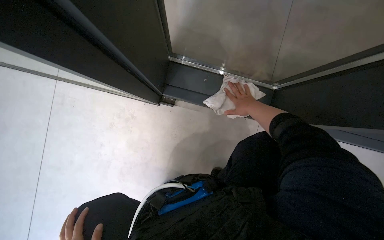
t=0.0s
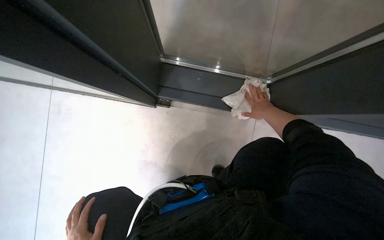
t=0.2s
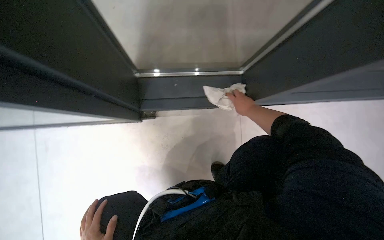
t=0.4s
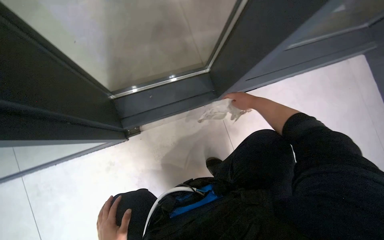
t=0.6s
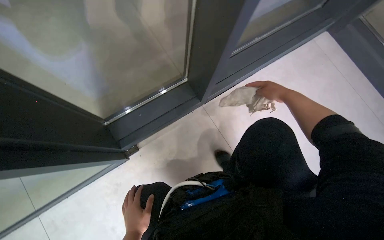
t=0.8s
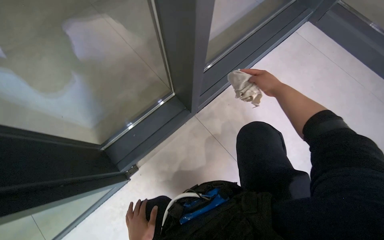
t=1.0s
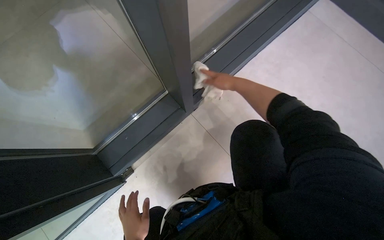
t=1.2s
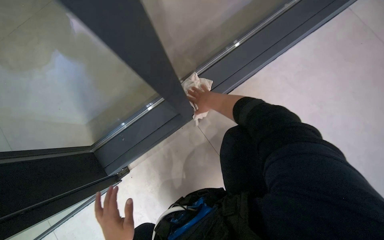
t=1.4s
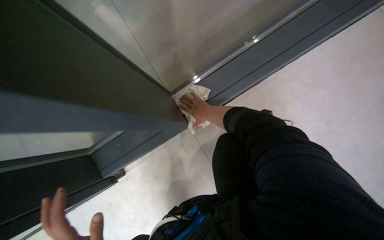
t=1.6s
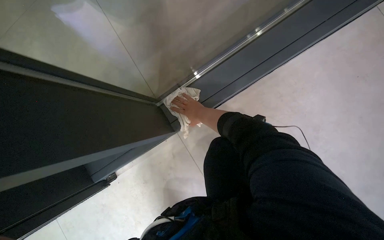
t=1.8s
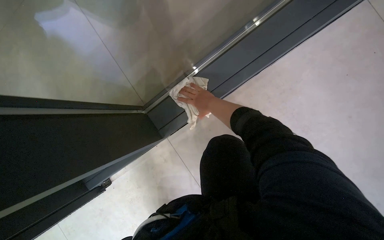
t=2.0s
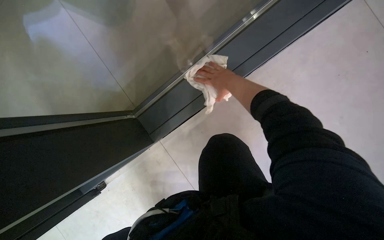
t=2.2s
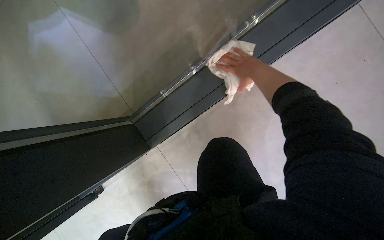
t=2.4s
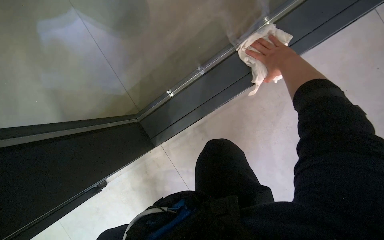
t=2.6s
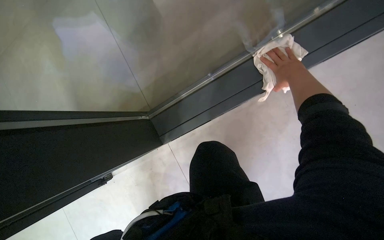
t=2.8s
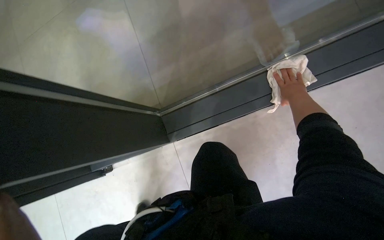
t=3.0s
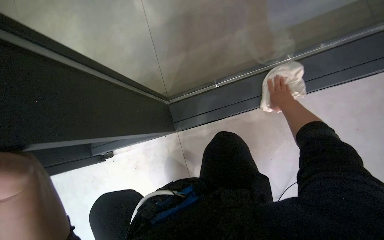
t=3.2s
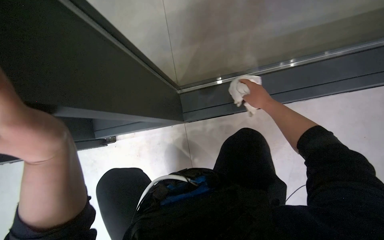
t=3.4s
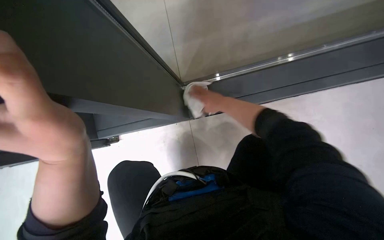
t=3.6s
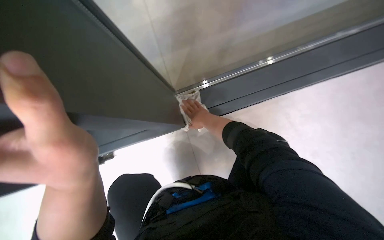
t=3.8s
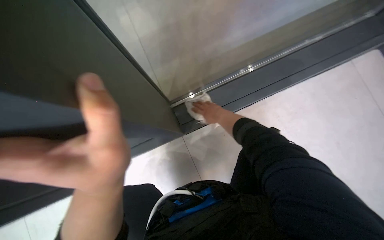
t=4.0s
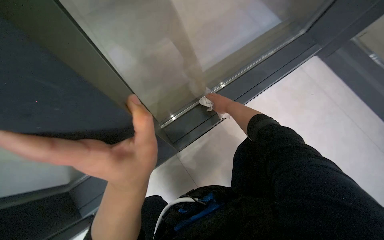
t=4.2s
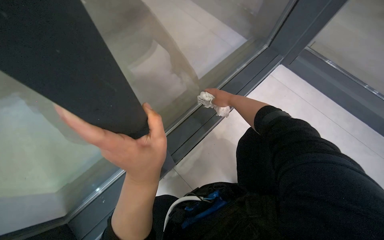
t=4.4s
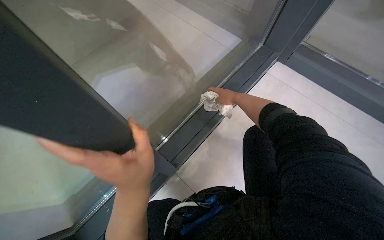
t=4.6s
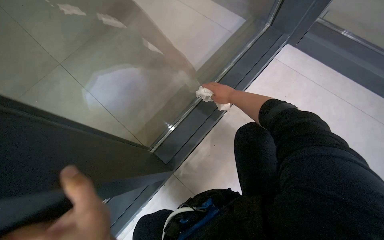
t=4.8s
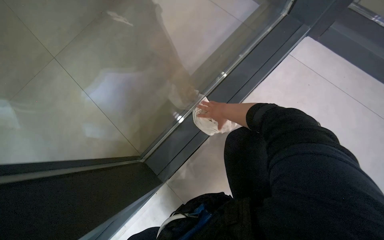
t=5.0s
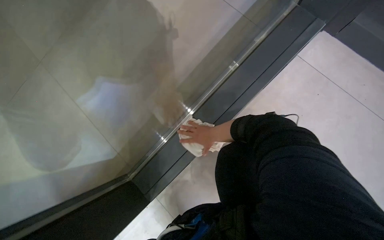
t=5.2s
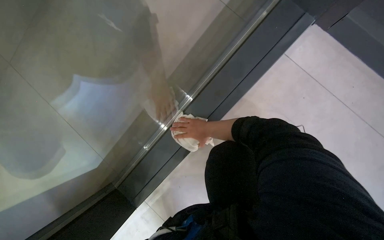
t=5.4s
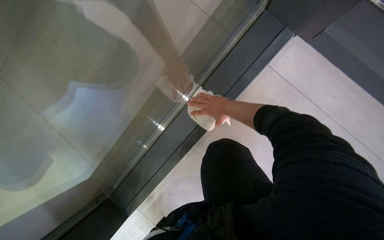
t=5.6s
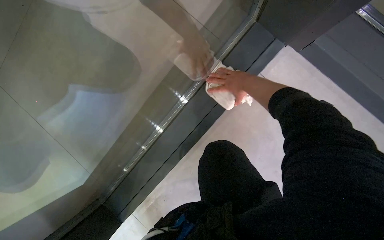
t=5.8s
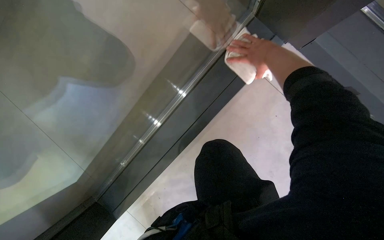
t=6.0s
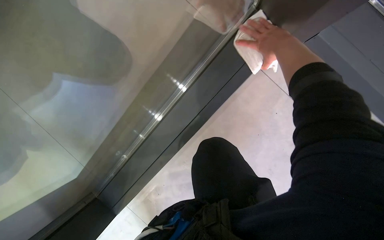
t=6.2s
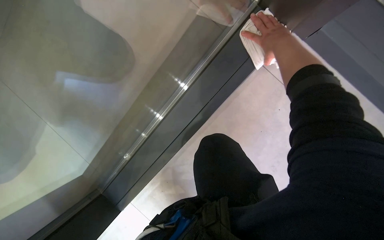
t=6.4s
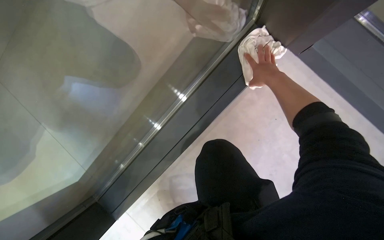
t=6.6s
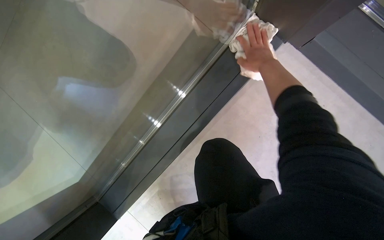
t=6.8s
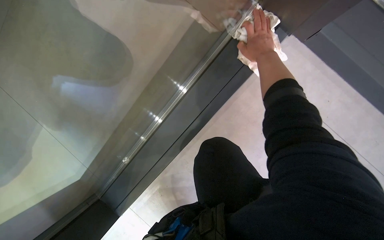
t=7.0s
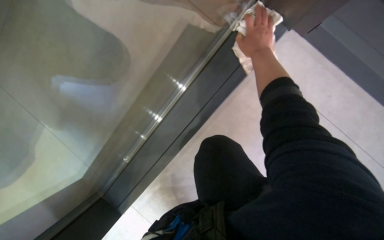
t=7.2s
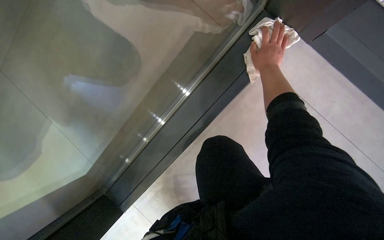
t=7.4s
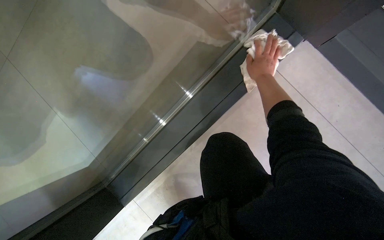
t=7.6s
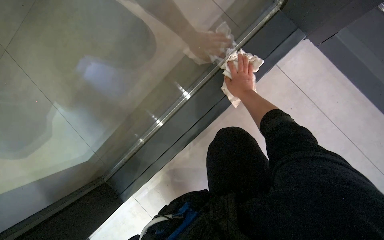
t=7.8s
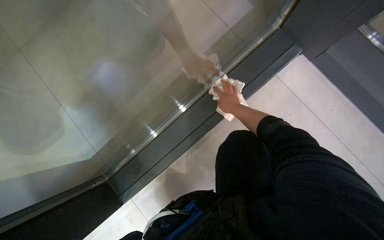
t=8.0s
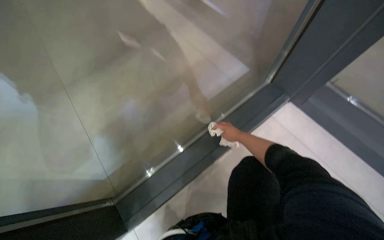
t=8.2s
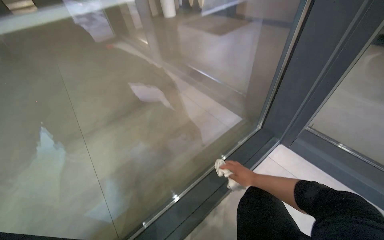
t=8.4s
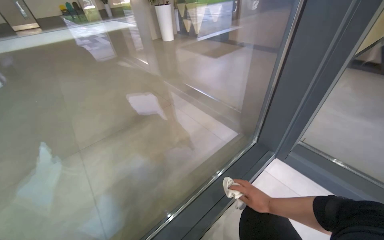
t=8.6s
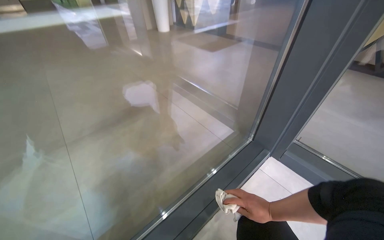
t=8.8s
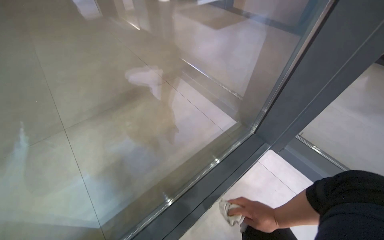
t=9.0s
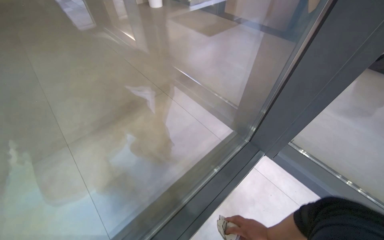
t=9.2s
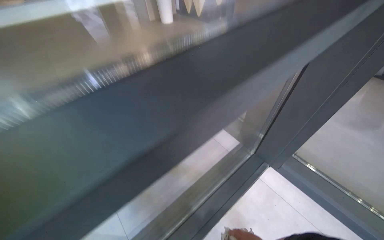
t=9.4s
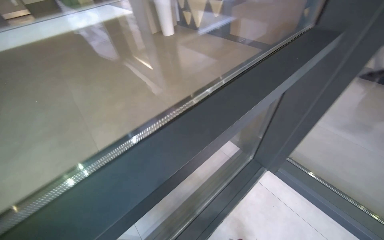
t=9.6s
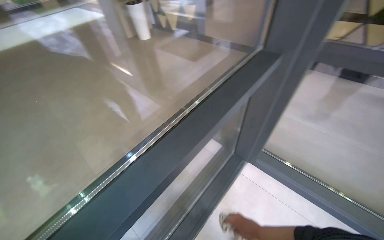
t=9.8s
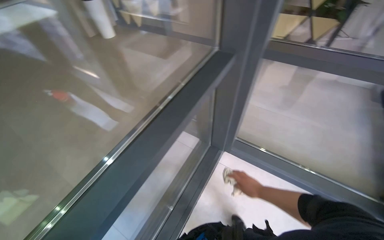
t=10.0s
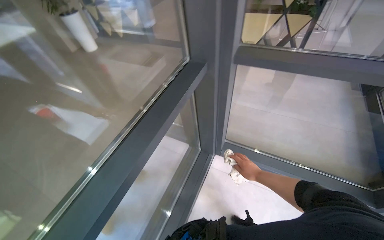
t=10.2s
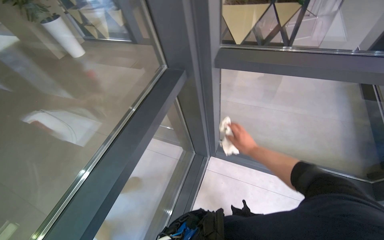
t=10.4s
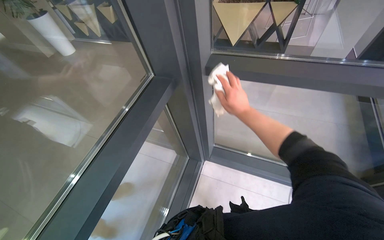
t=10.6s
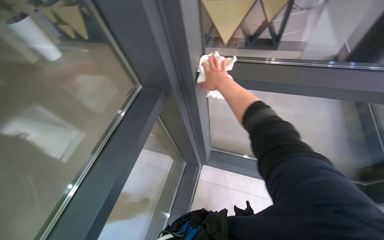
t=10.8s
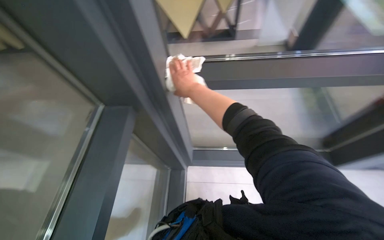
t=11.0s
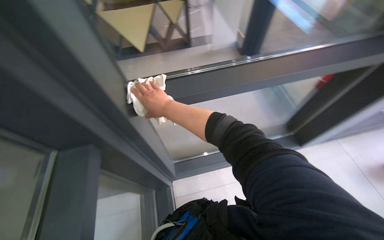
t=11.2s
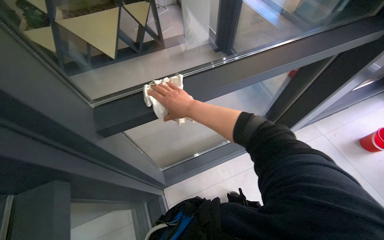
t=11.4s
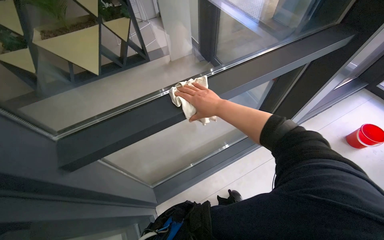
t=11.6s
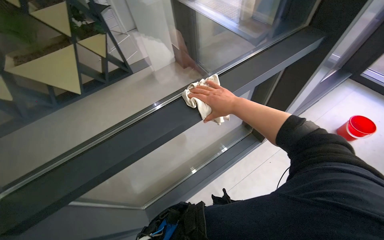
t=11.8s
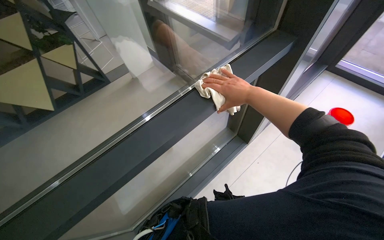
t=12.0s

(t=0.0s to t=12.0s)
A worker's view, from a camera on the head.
Job: cleaning windows.
The whole recording: Cleaning window frame. The worker dips a cloth into a bucket and wipes the window frame.
t=0.0s - t=1.6s: The scene rotates counterclockwise by about 30 degrees.
t=1.6s - t=3.0s: The right hand shifts roughly 35 cm to the right, up the picture and nearer to the camera.
t=3.0s - t=4.4s: The right hand moves to the left, some 25 cm.
t=4.4s - t=6.0s: The right hand shifts about 15 cm up the picture and to the right.
t=6.0s - t=7.6s: The right hand travels down the picture by some 10 cm.
t=9.0s - t=10.4s: The head travels about 70 cm. The scene rotates counterclockwise by some 30 degrees.
t=10.4s - t=12.0s: The wearer moves some 40 cm. The head turns to the right by roughly 65 degrees.

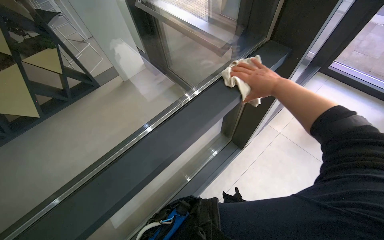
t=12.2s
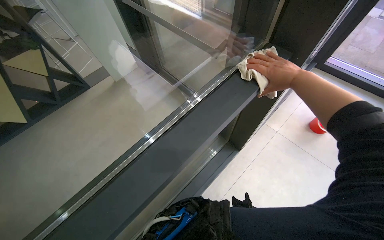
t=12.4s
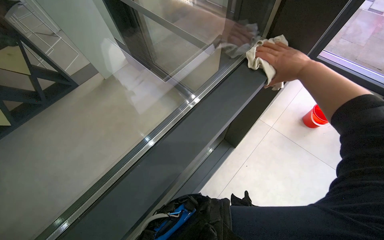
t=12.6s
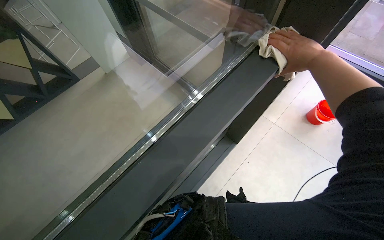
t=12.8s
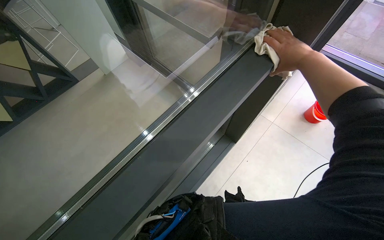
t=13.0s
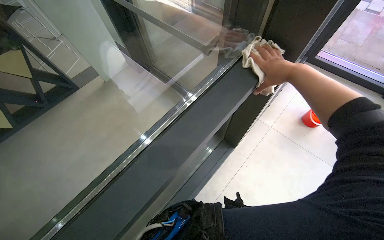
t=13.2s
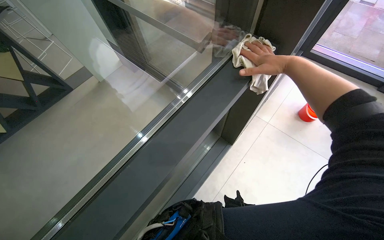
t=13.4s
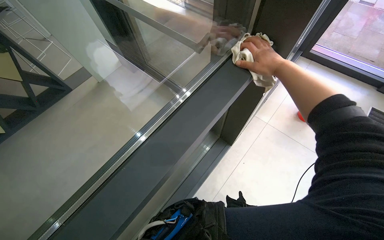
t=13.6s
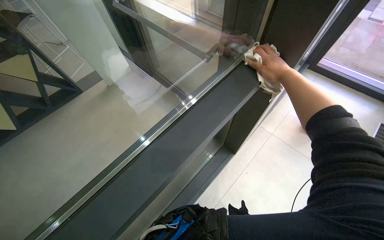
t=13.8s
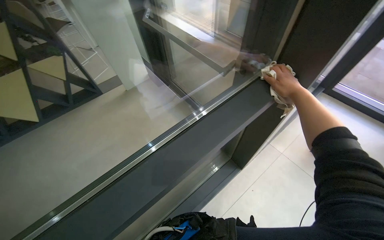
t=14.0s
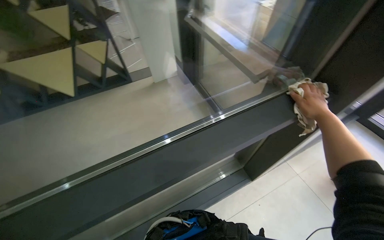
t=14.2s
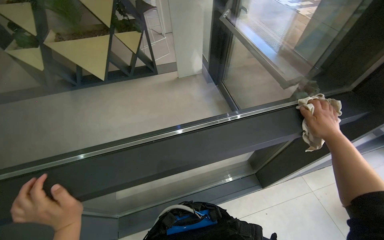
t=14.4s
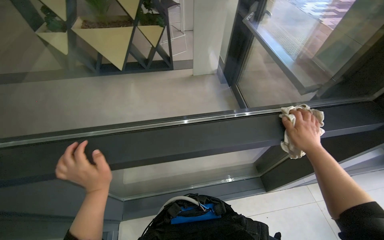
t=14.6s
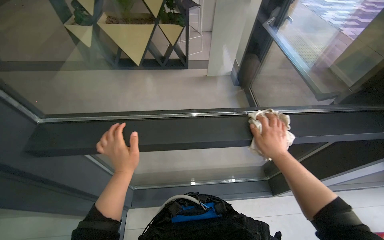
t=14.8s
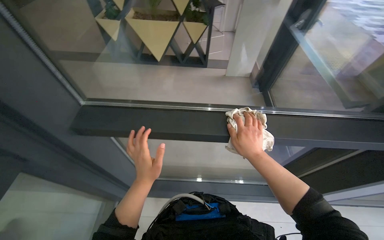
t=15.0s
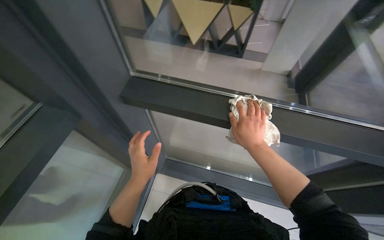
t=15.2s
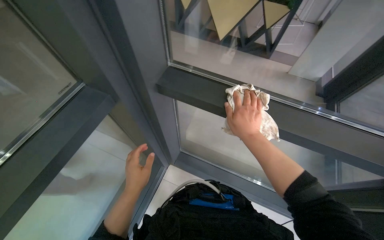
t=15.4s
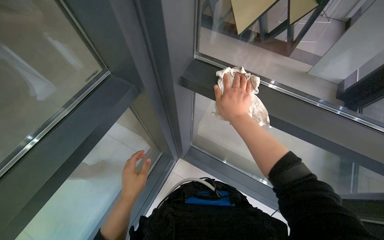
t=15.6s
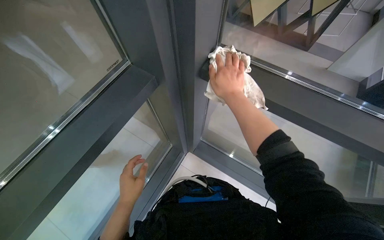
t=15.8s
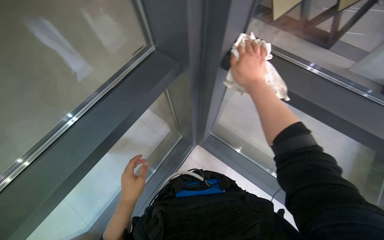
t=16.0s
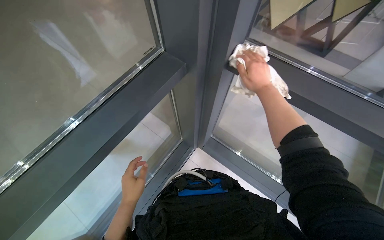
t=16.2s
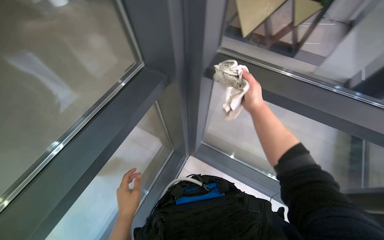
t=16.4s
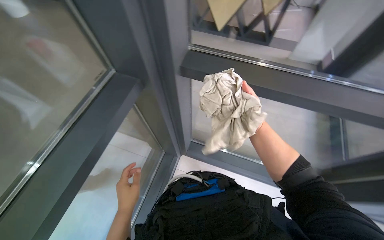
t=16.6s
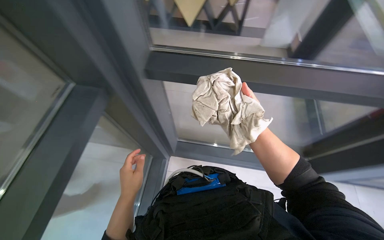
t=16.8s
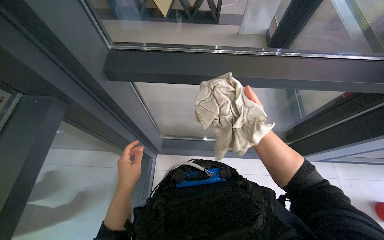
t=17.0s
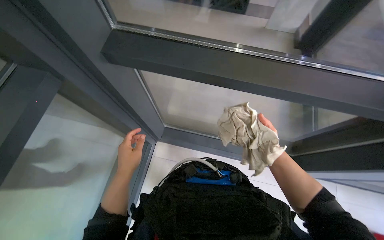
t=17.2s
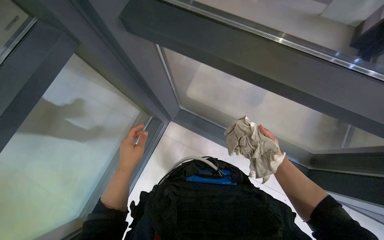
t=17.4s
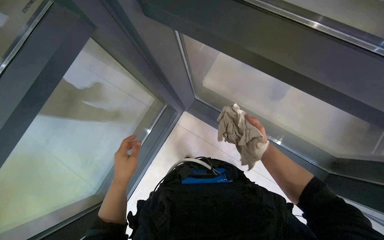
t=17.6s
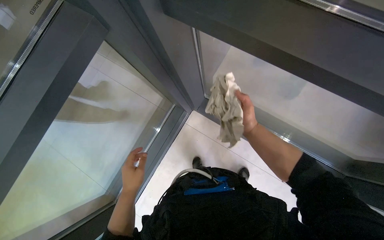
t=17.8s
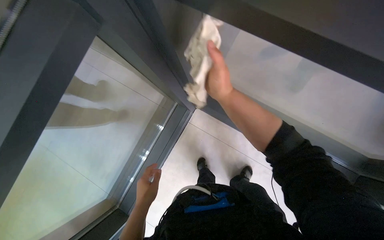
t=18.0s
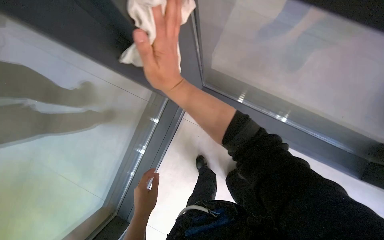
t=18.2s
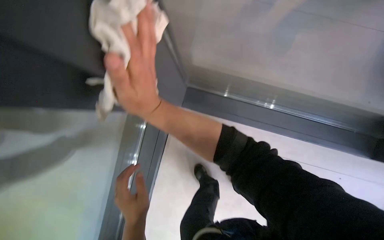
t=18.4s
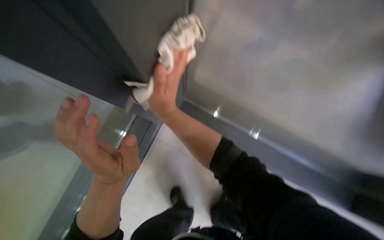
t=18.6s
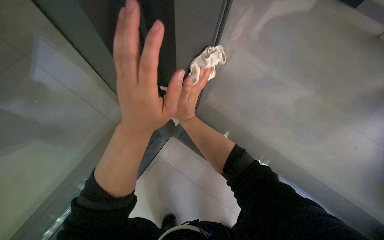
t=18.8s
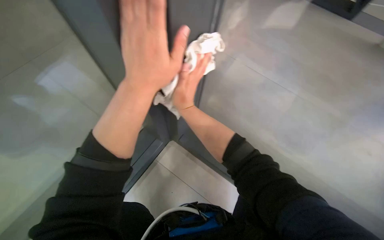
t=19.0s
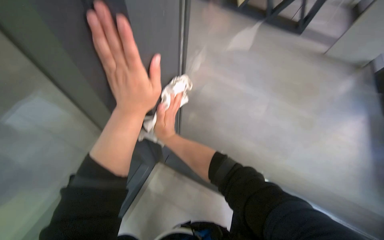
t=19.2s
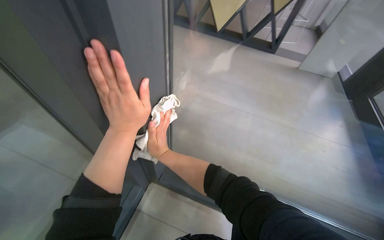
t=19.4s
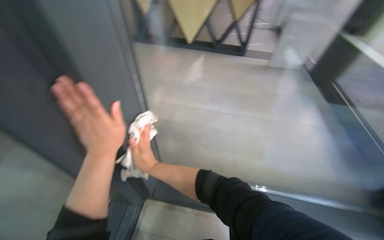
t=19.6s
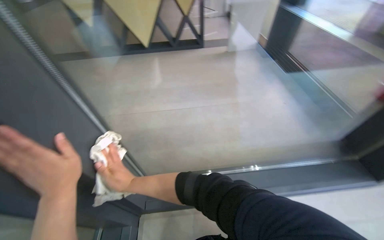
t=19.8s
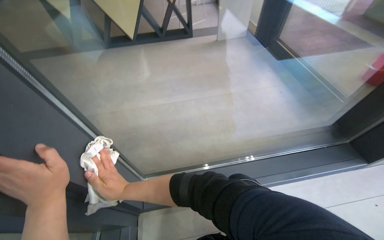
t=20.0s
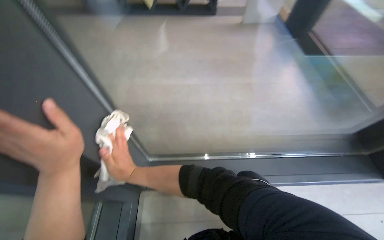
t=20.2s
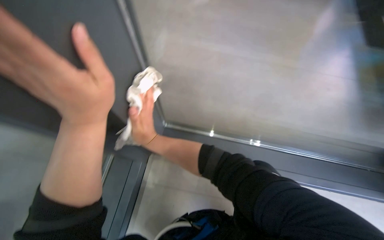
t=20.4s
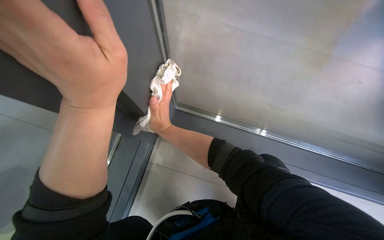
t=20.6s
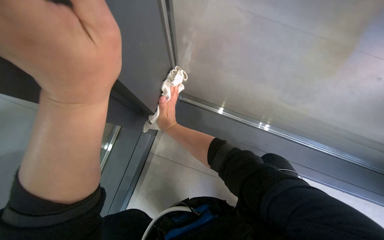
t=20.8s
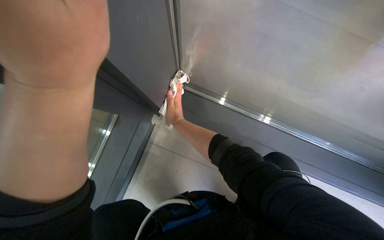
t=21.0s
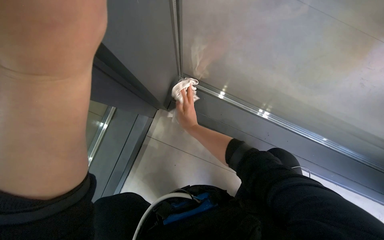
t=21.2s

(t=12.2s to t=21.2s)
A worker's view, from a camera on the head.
Job: cleaning windows.
The whole recording: Cleaning window frame. The worker dips a cloth into a bucket and wipes the window frame.
t=13.8s - t=15.2s: The head turns to the left by about 65 degrees.
t=15.2s - t=16.6s: The left hand is displaced to the left and down the picture by roughly 20 cm.
t=16.6s - t=18.2s: The view tilts some 20 degrees downward.
t=18.2s - t=19.8s: The wearer's head swings about 50 degrees to the right. The camera pitches upward, by about 25 degrees.
t=19.8s - t=21.2s: The camera pitches downward, by roughly 35 degrees. The scene rotates clockwise by roughly 35 degrees.
